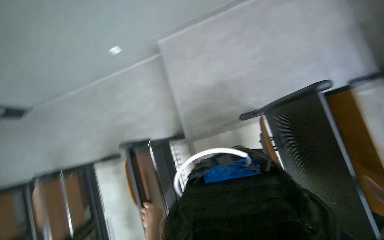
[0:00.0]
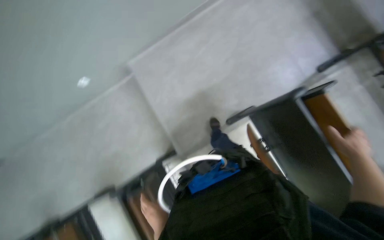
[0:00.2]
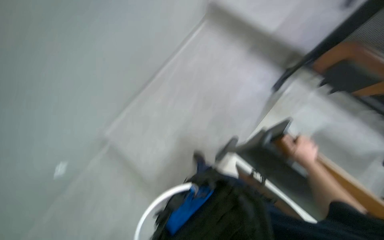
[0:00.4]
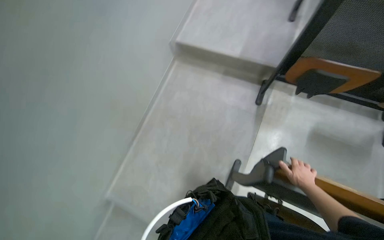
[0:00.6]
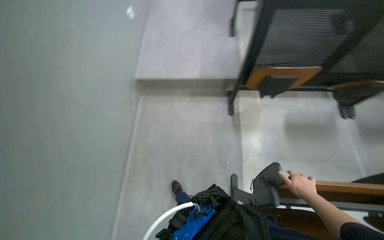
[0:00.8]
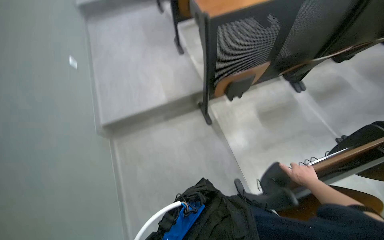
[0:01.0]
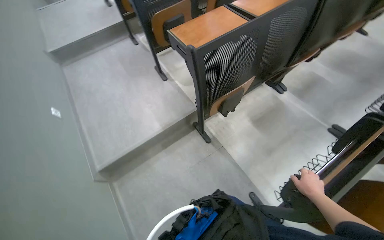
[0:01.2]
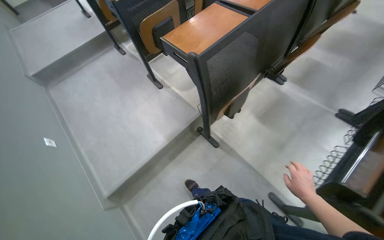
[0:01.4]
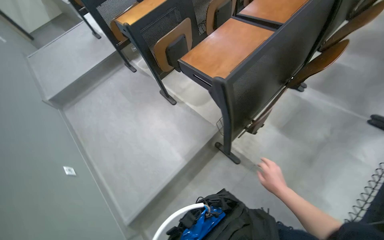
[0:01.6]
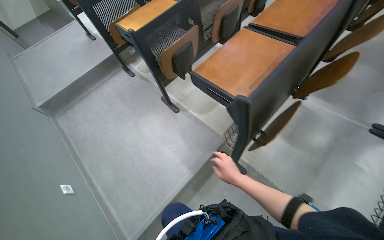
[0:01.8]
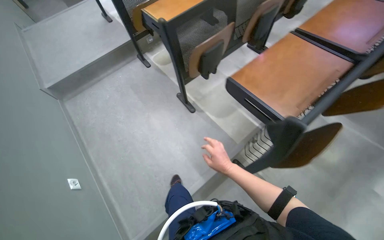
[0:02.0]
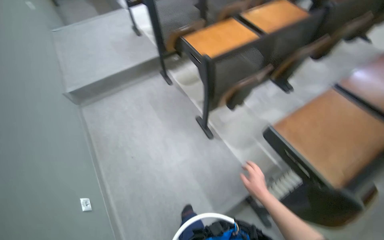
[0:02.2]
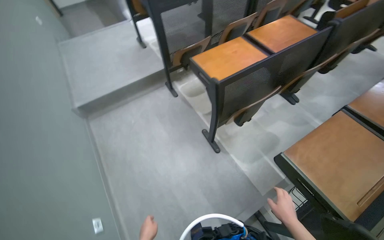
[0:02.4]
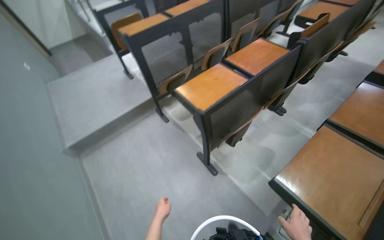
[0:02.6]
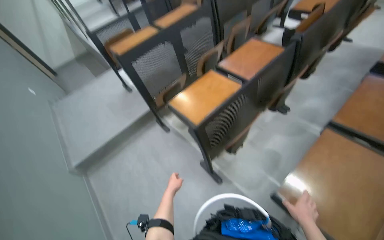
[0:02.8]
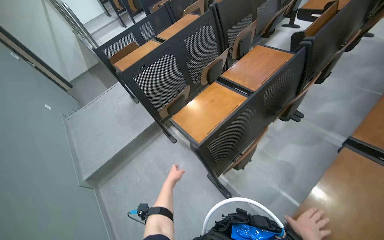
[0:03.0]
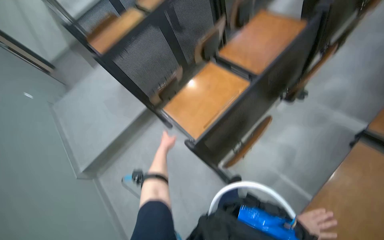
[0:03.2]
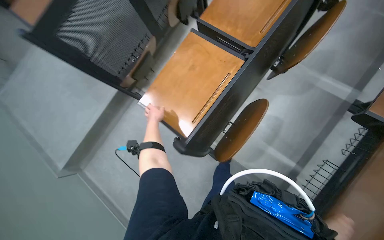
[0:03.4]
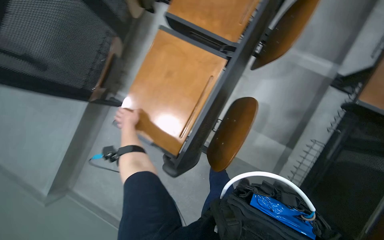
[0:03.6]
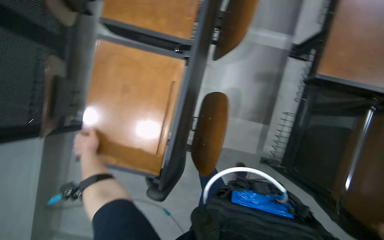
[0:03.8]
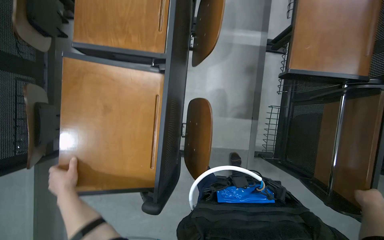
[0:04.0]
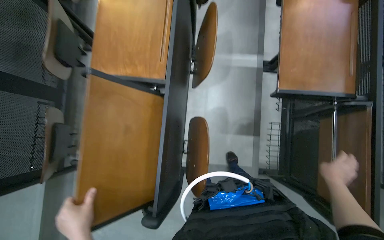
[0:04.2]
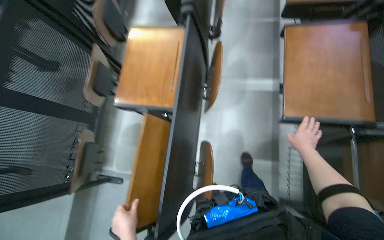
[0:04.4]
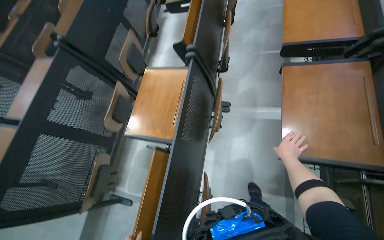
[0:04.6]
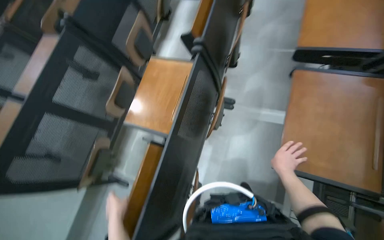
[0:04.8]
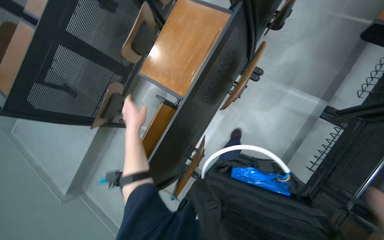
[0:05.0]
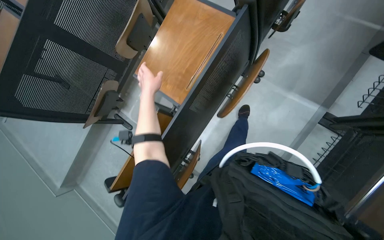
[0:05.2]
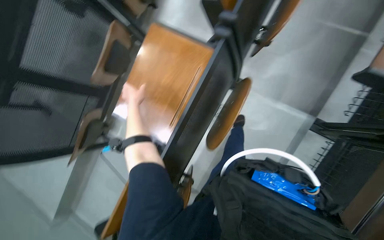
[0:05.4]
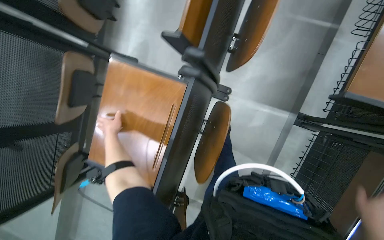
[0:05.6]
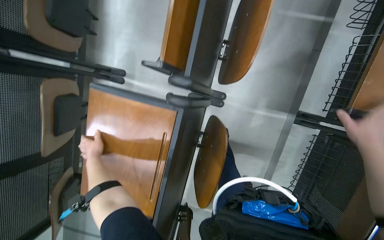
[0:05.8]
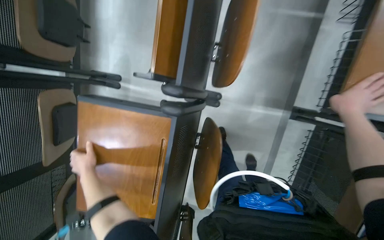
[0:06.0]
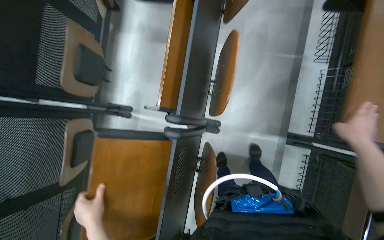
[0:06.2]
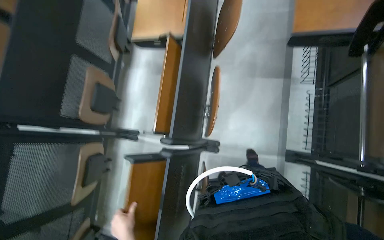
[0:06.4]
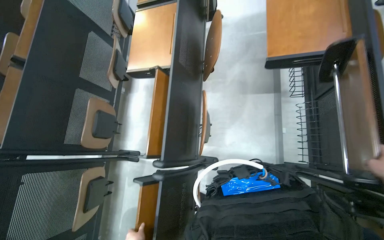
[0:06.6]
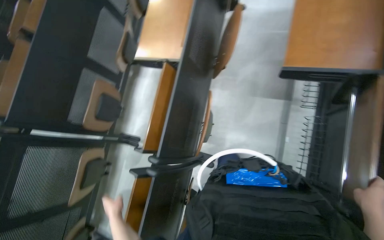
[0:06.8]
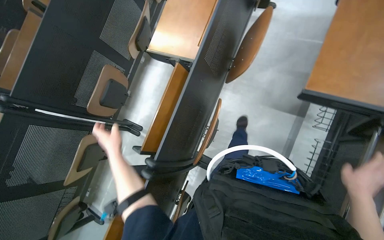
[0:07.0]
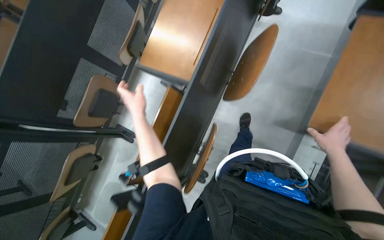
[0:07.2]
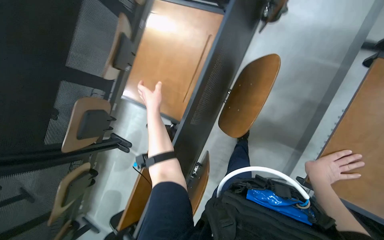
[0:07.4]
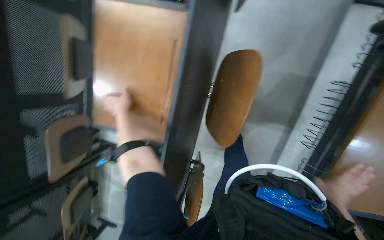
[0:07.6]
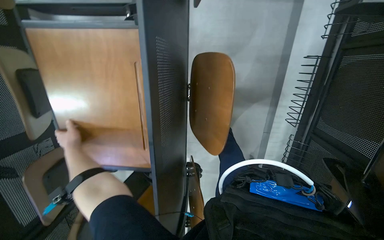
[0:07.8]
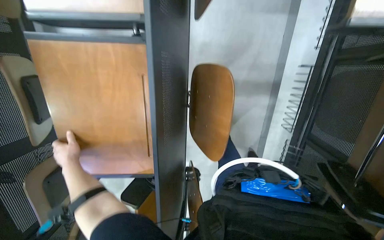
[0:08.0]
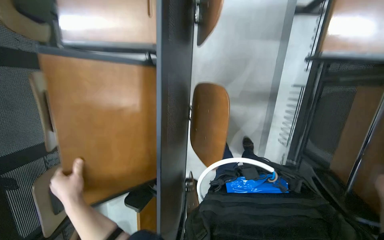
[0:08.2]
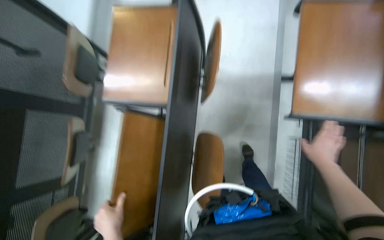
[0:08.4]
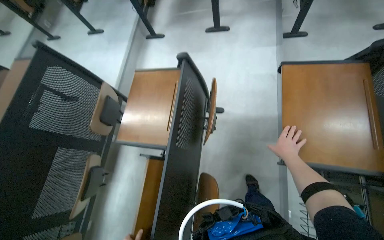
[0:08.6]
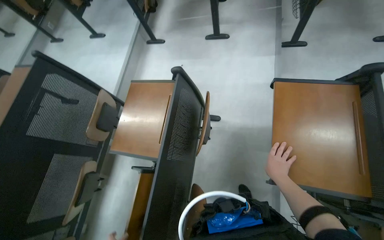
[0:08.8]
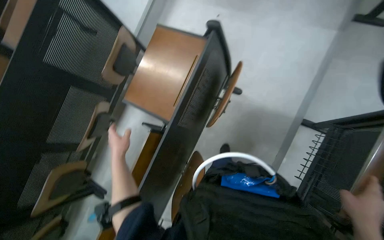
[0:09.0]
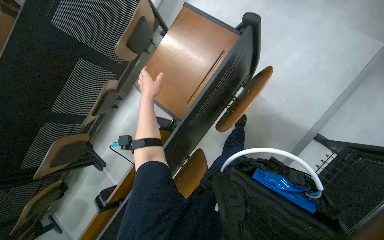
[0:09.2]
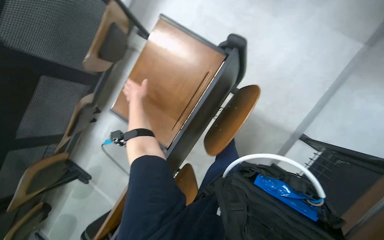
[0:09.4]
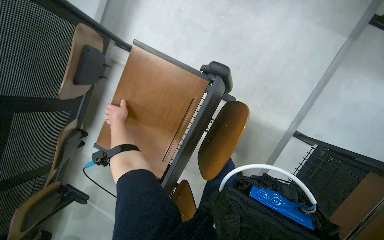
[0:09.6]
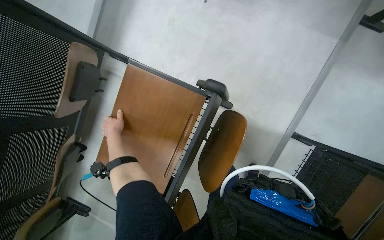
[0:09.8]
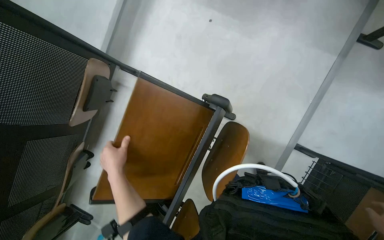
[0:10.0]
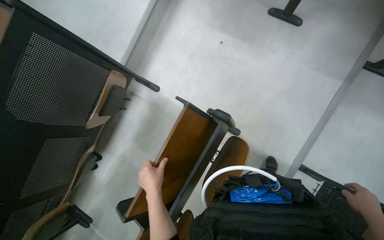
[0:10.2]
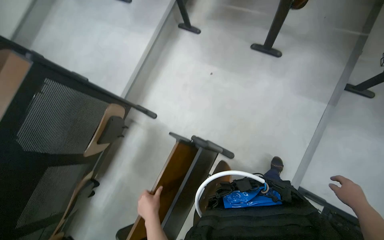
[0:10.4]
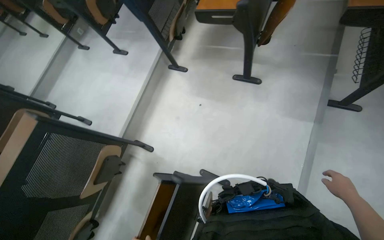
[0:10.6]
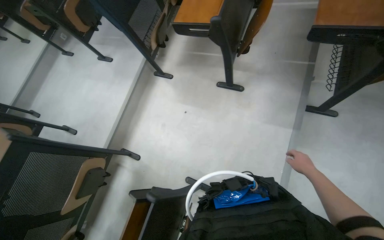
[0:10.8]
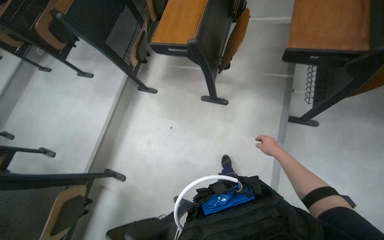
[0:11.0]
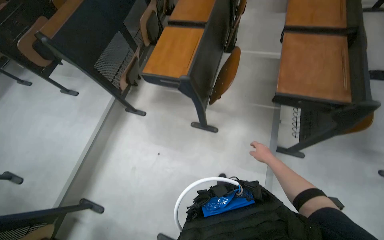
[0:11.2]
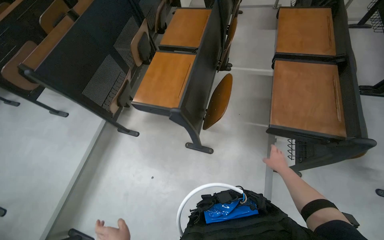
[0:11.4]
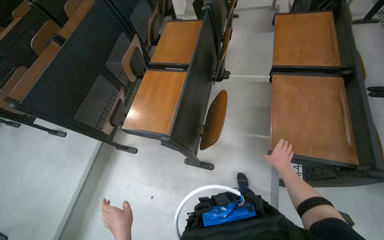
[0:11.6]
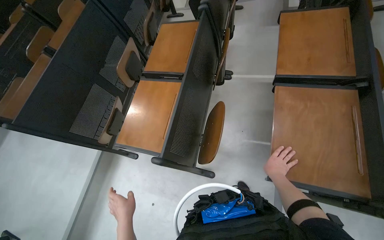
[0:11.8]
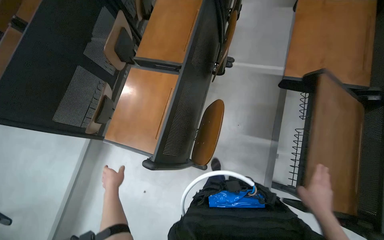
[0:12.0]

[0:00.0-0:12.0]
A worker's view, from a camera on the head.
Job: organizing items.
The whole recording: Unfolding desks in classroom. The worker continues unfolding desks in the classroom.
0:00.0 to 0:01.6: The camera travels some 90 cm. The wearer looks about 90 degrees further to the right. The wearer looks approximately 25 degrees further upward.
0:01.6 to 0:03.0: The head travels about 90 cm.
0:03.0 to 0:04.4: The camera travels some 40 cm. The wearer's head swings about 45 degrees to the right. The wearer looks some 15 degrees further downward.
0:04.4 to 0:06.0: The camera travels approximately 80 cm. The view tilts approximately 25 degrees downward.
0:06.0 to 0:07.6: The wearer moves approximately 80 cm.
0:07.6 to 0:09.0: The view tilts some 20 degrees upward.
0:09.0 to 0:10.4: The head travels approximately 50 cm.
0:10.4 to 0:12.0: The wearer moves some 1 m.

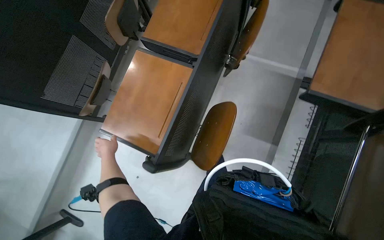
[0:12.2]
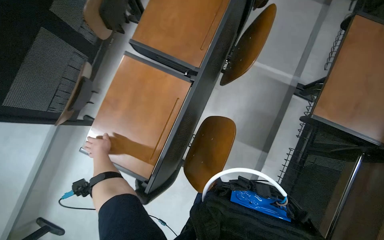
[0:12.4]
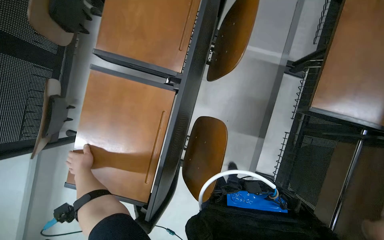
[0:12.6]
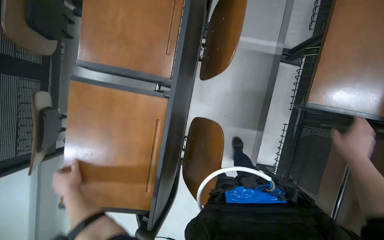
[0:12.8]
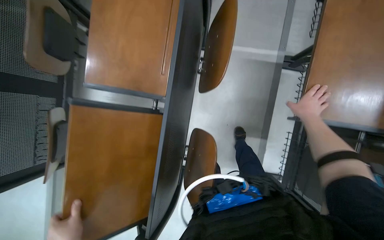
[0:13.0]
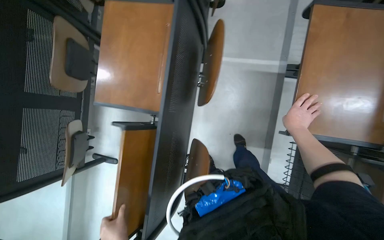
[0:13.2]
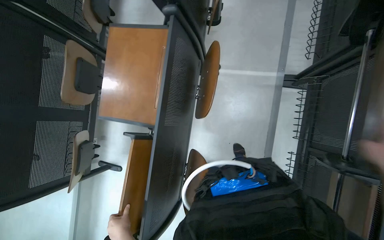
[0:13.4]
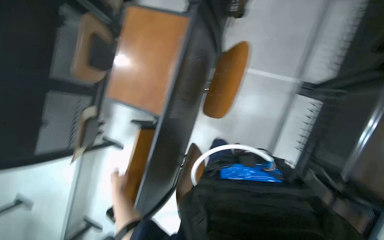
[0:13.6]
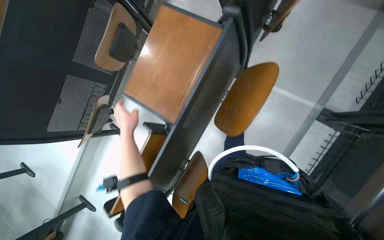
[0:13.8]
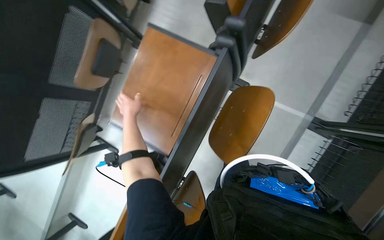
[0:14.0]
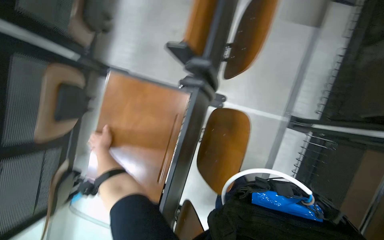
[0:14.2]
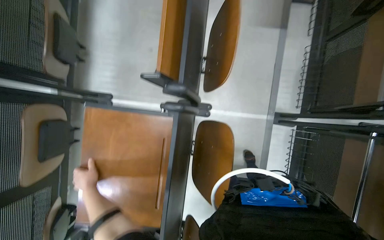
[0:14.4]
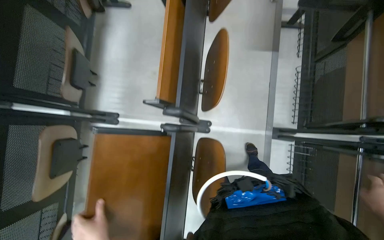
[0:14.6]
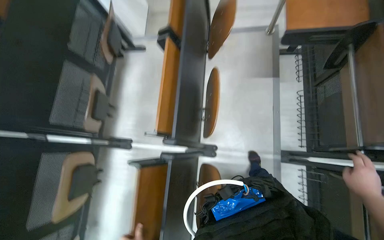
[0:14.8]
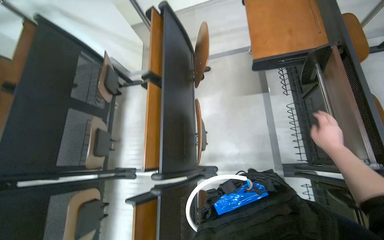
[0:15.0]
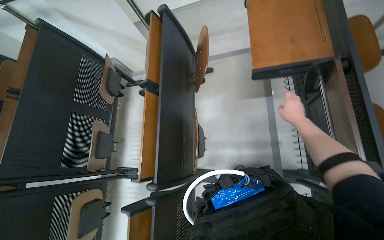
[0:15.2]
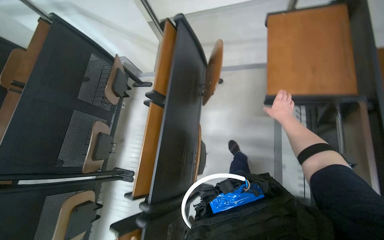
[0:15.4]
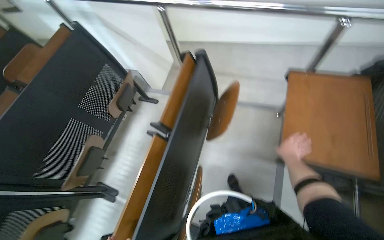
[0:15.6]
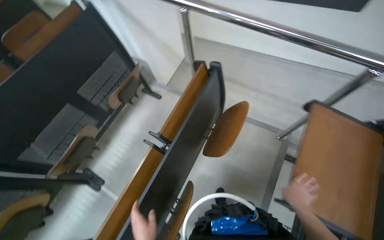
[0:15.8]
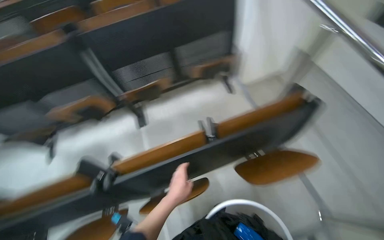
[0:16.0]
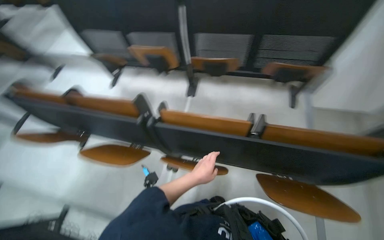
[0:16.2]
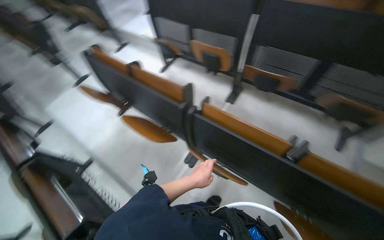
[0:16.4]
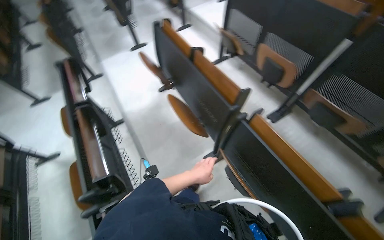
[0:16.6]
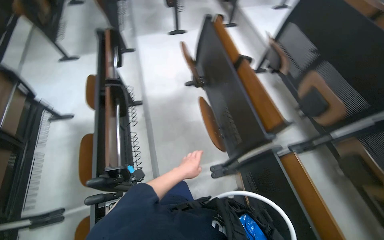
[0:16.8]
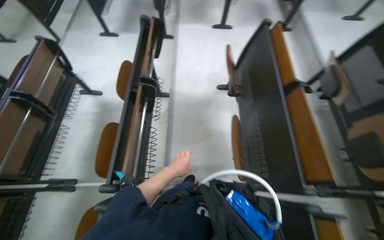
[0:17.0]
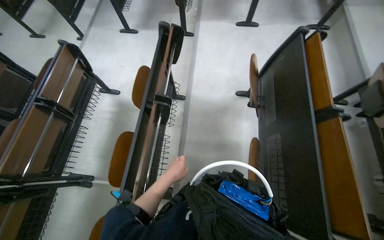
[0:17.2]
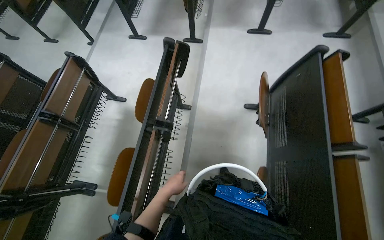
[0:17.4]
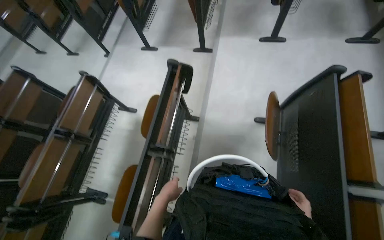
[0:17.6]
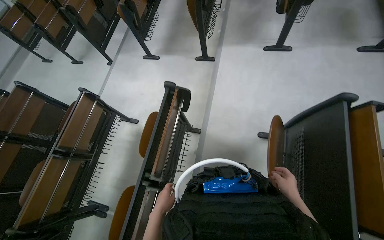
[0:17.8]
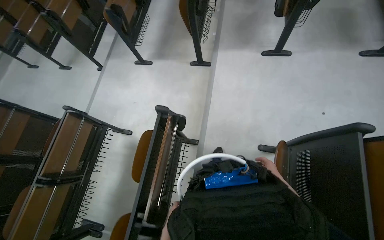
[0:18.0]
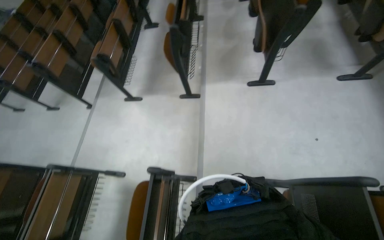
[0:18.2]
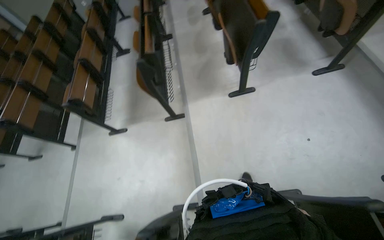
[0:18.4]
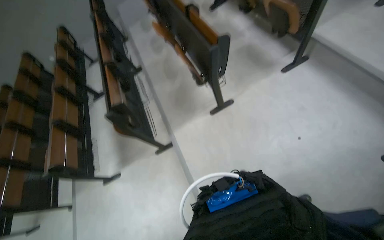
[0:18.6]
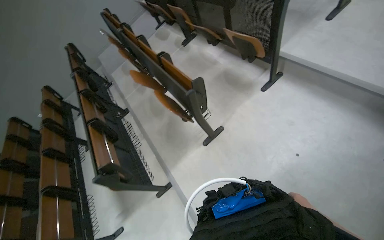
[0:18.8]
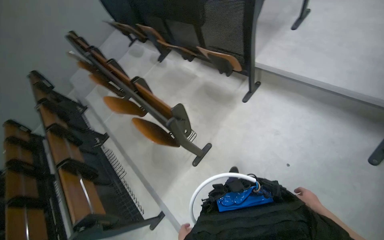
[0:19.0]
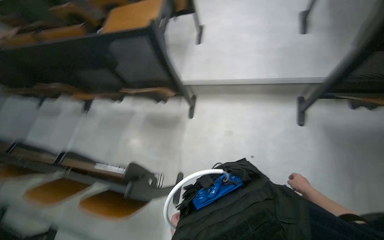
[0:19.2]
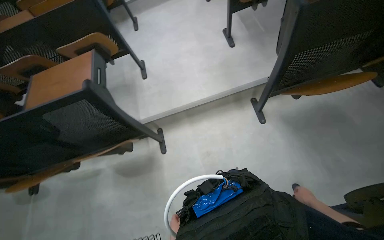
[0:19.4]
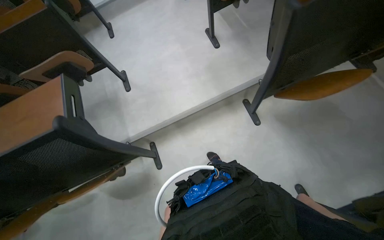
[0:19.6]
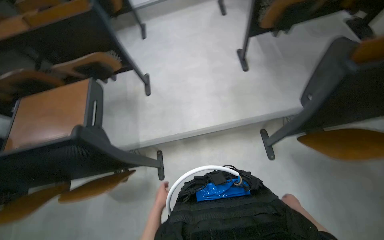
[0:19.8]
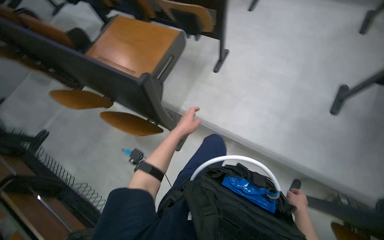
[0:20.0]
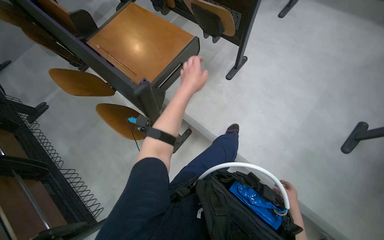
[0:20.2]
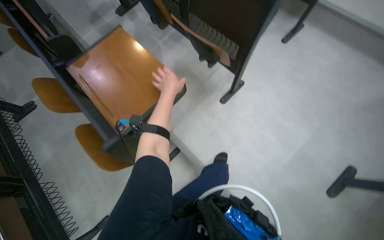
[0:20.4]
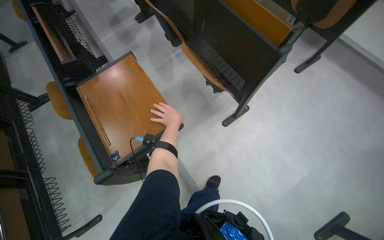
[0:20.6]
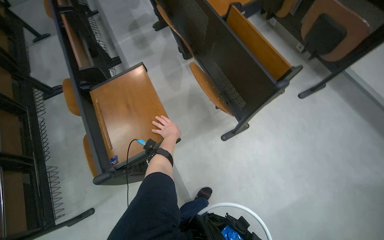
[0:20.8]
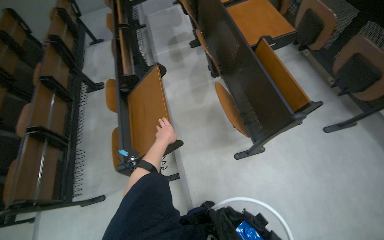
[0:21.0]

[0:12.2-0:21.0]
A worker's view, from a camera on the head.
Job: organizing items.
The whole recording: Unfolding desks in classroom. The worker continues unfolding desks in the classroom.
0:12.2 to 0:13.6: The head travels roughly 50 cm.
0:13.6 to 0:15.2: The wearer moves roughly 60 cm. The wearer looks about 20 degrees further upward.
0:15.2 to 0:16.6: The wearer looks roughly 145 degrees further to the left.
0:16.6 to 0:18.0: The head travels roughly 1 m. The head turns to the left by roughly 45 degrees.
0:18.0 to 0:19.6: The wearer moves approximately 1 m. The wearer's head swings about 85 degrees to the right. The view tilts about 25 degrees upward.
0:19.6 to 0:21.0: The camera is carried about 60 cm. The wearer looks roughly 95 degrees further to the left.
